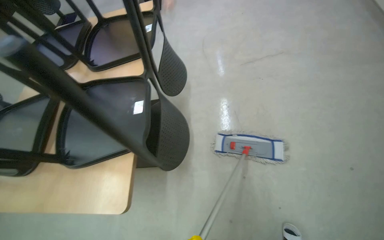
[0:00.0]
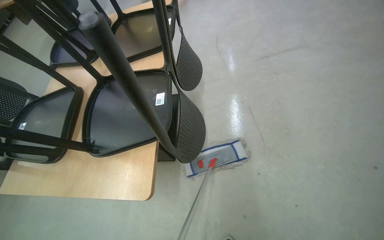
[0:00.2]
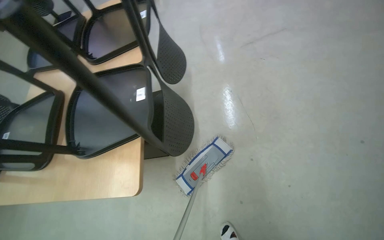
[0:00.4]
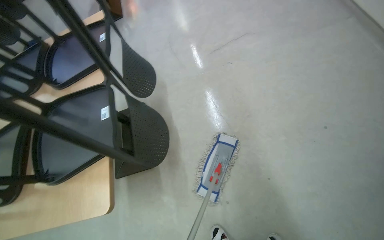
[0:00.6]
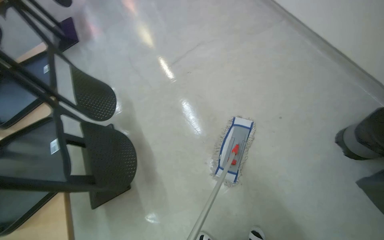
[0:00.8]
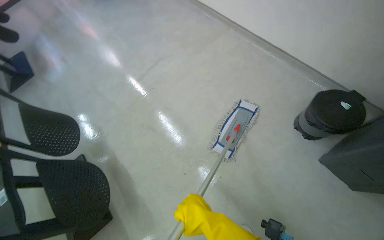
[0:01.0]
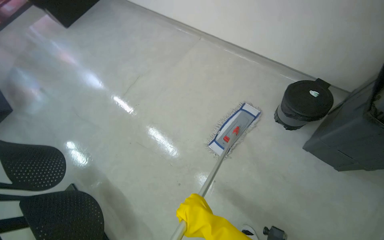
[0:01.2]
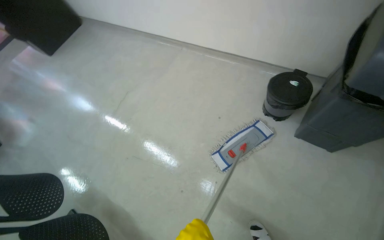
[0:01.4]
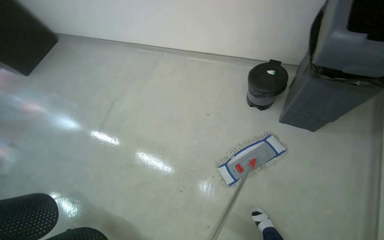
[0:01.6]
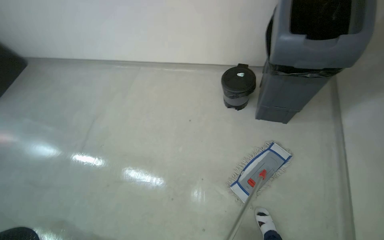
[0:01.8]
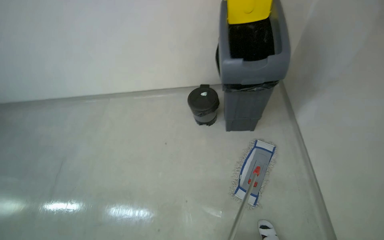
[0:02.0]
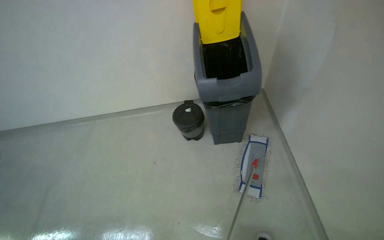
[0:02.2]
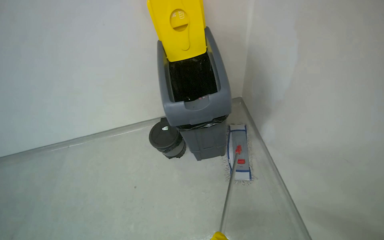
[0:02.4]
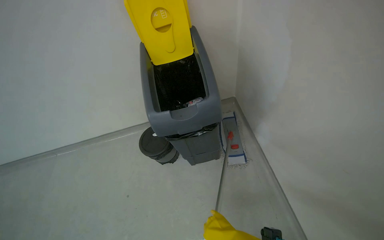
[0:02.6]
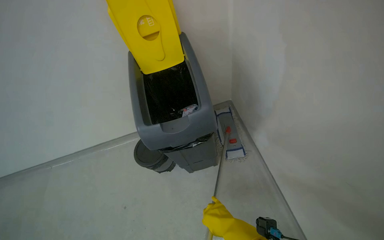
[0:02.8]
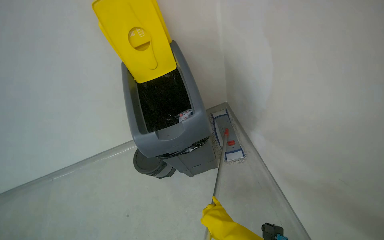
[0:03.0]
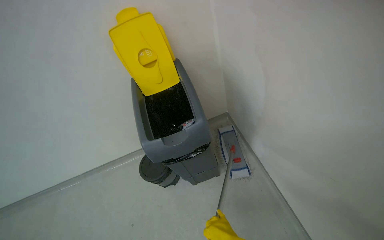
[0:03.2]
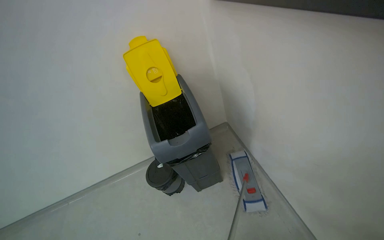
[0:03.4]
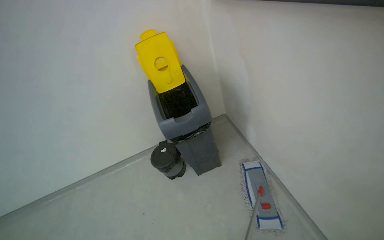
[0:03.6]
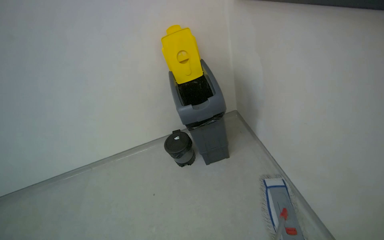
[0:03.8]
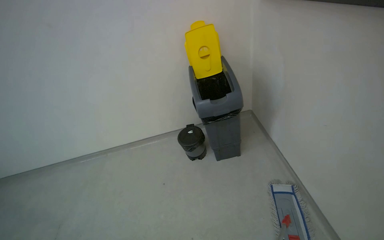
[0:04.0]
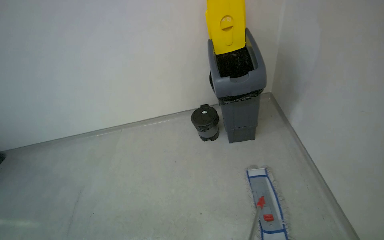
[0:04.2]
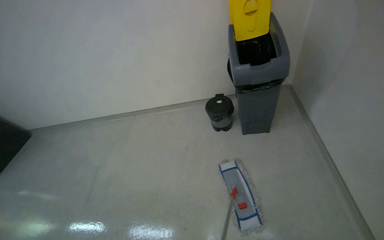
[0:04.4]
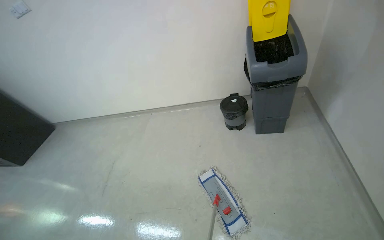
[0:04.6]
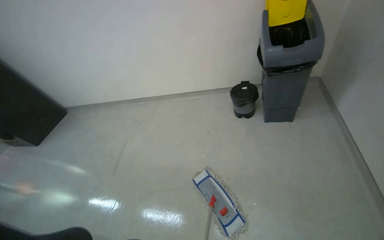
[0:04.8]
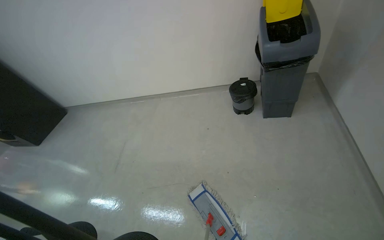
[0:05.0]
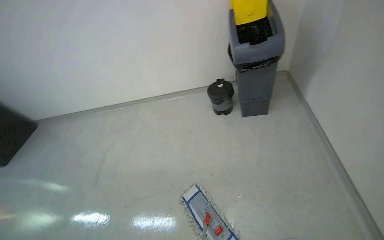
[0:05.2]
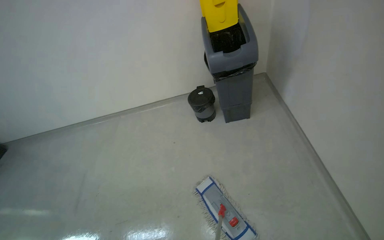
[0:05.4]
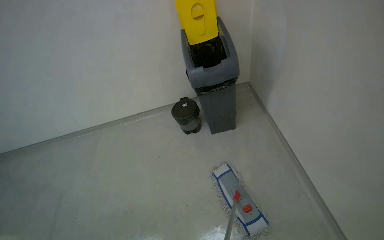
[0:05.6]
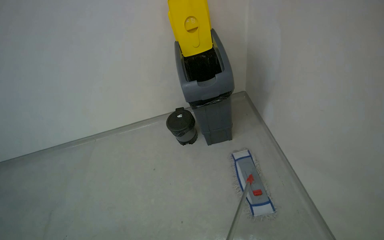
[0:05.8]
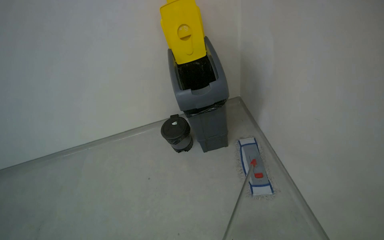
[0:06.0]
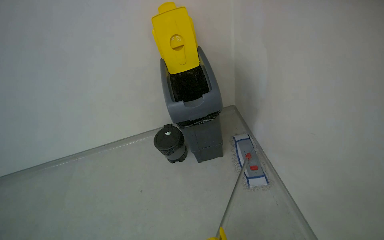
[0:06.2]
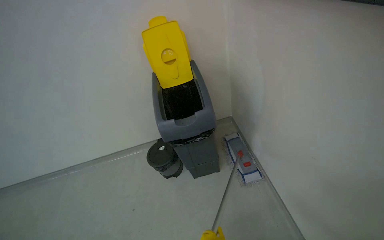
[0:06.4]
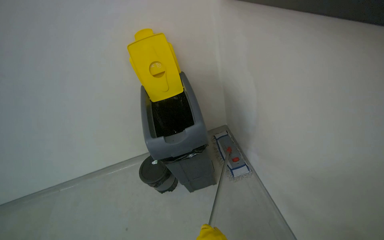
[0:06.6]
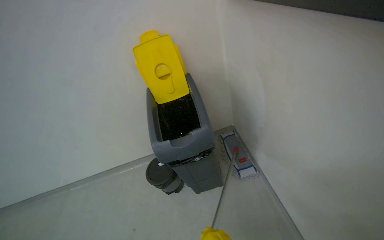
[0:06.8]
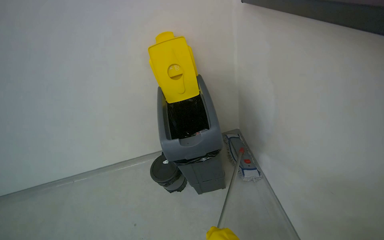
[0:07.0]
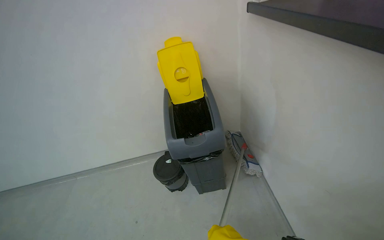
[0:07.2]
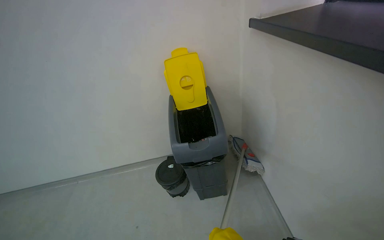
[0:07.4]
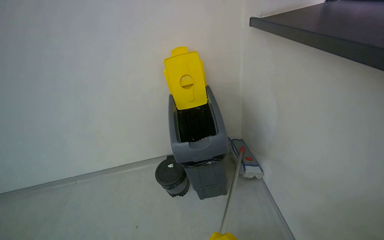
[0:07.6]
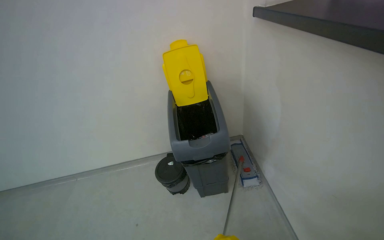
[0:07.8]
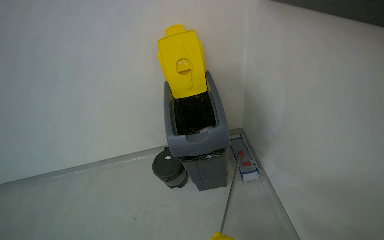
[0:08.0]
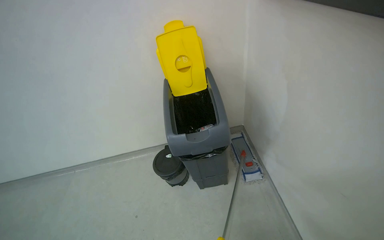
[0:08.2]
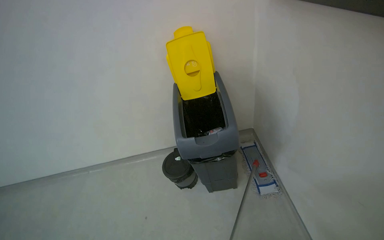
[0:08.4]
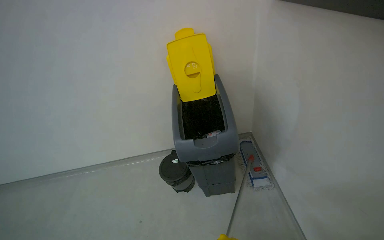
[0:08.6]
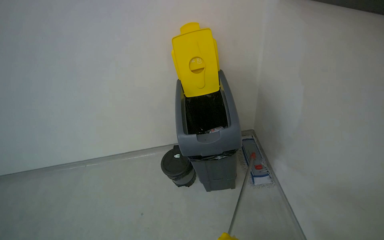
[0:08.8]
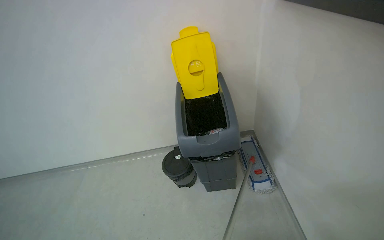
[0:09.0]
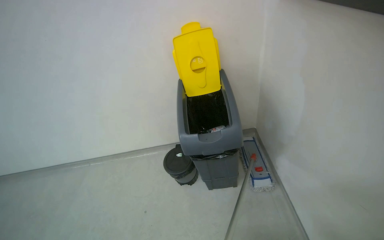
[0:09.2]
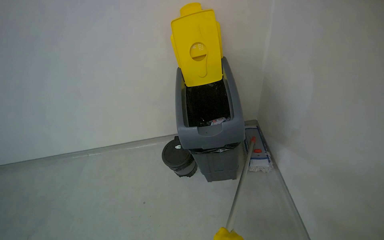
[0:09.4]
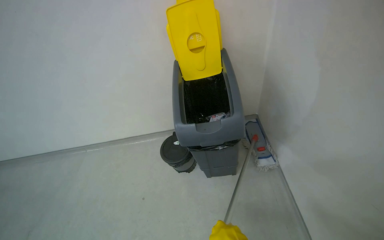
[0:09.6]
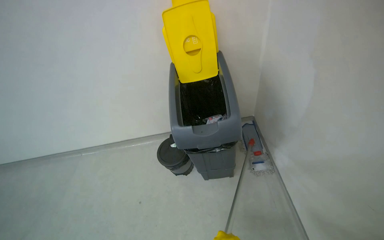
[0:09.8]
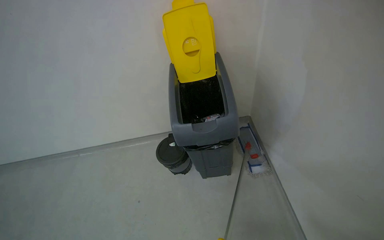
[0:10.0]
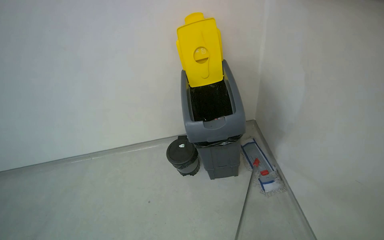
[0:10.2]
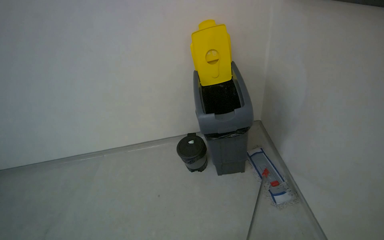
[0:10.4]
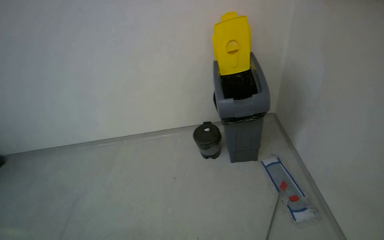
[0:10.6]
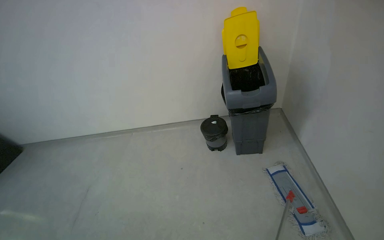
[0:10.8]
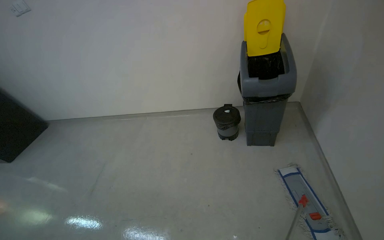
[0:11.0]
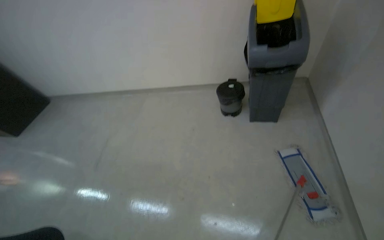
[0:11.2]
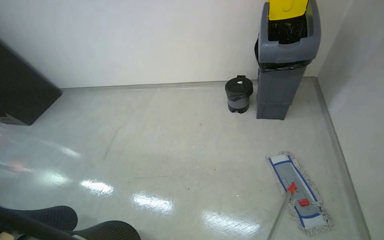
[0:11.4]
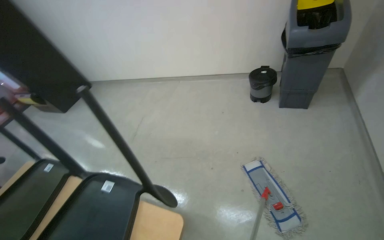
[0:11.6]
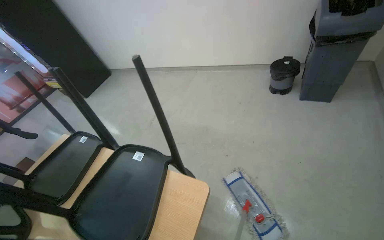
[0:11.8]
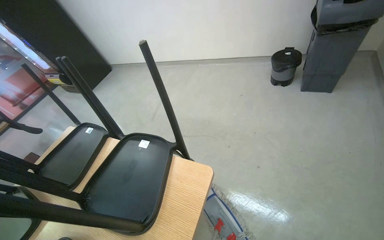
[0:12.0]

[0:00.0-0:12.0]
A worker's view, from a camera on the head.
Job: mopping floor.
The whole recording: Mopping canteen floor. The worker mops the canteen floor with a flat mop and a bucket.
0:00.0 to 0:01.6: The wearer's head swings about 65 degrees to the right. The view tilts approximately 15 degrees upward.
0:03.0 to 0:04.4: The head travels some 60 cm. The head turns to the left by approximately 20 degrees.
0:10.4 to 0:12.0: The head travels some 80 cm. The head turns to the left by roughly 30 degrees. The camera pitches downward, by approximately 15 degrees.

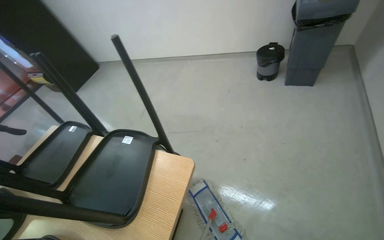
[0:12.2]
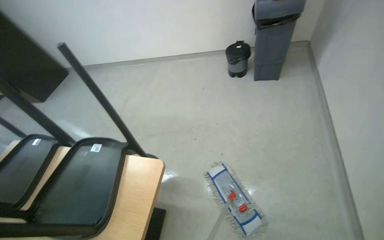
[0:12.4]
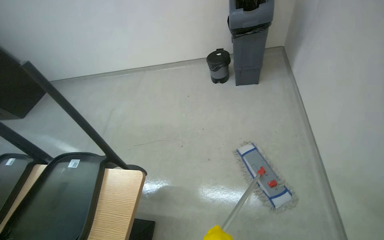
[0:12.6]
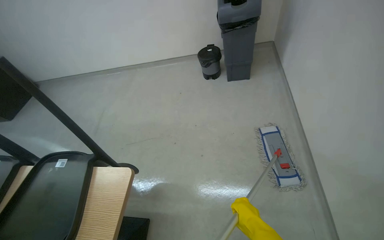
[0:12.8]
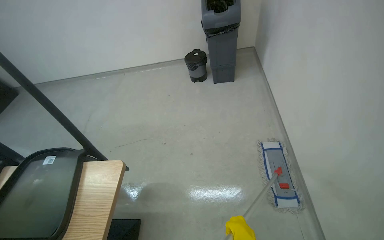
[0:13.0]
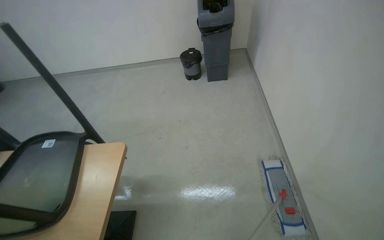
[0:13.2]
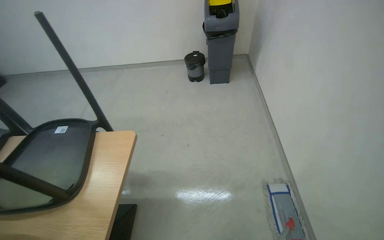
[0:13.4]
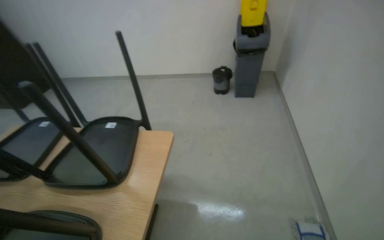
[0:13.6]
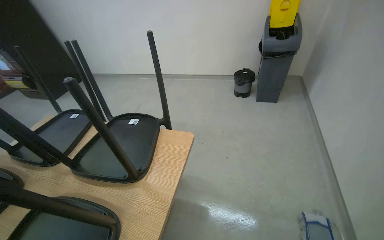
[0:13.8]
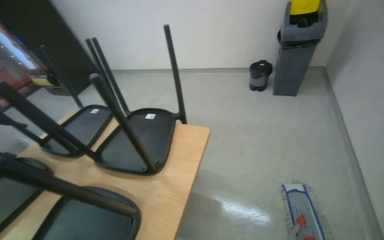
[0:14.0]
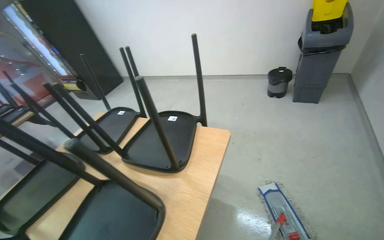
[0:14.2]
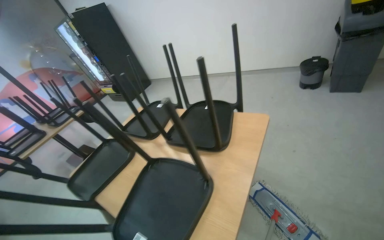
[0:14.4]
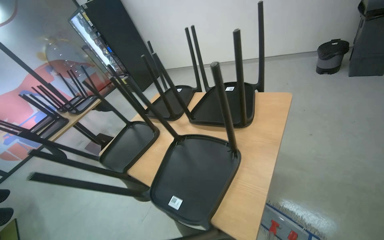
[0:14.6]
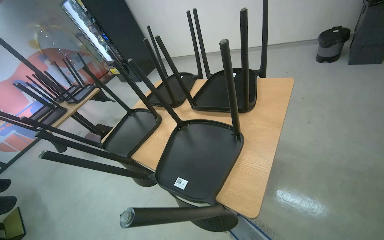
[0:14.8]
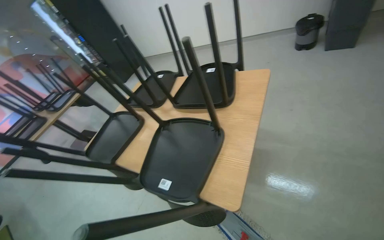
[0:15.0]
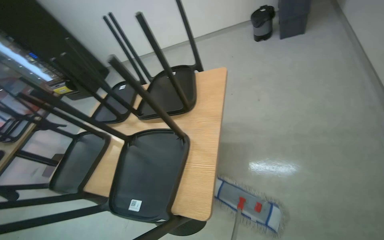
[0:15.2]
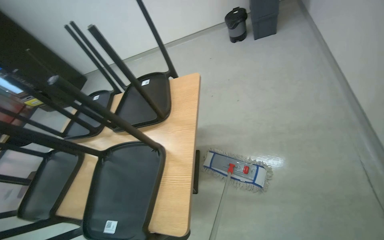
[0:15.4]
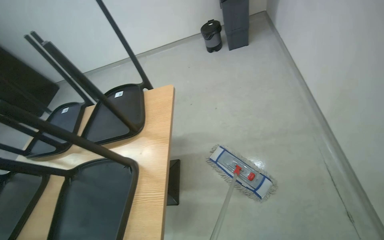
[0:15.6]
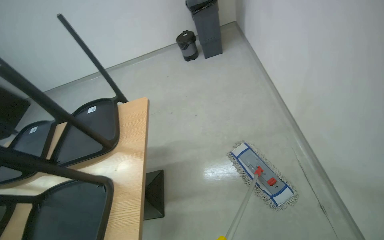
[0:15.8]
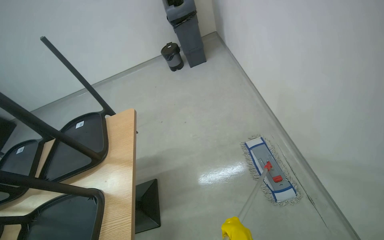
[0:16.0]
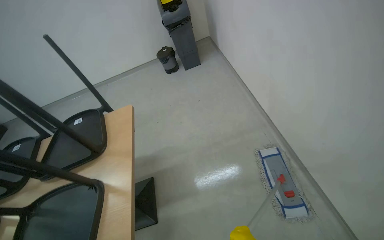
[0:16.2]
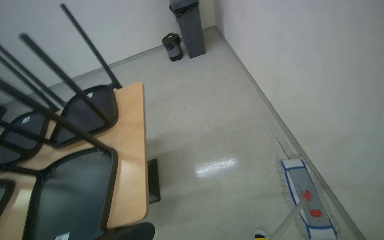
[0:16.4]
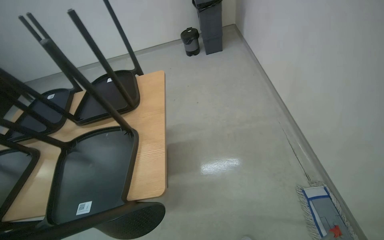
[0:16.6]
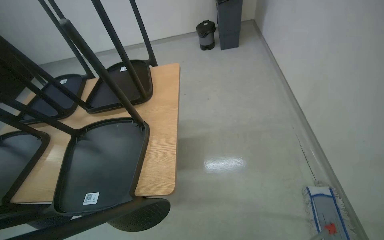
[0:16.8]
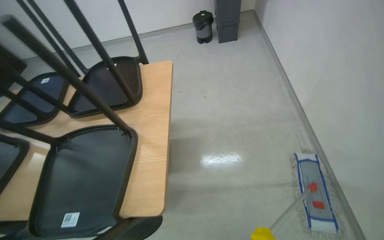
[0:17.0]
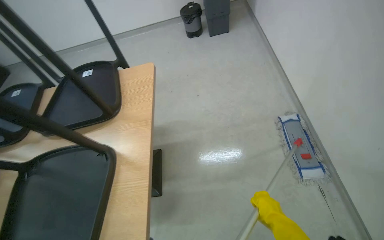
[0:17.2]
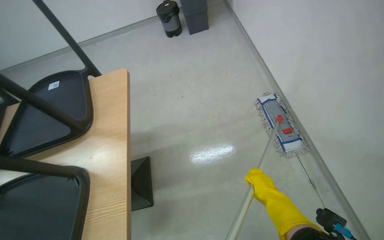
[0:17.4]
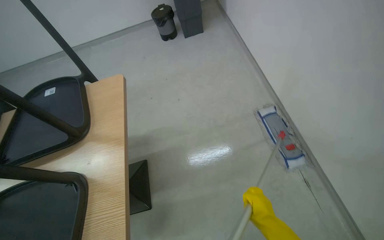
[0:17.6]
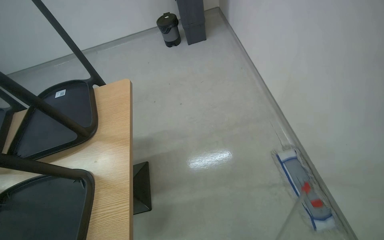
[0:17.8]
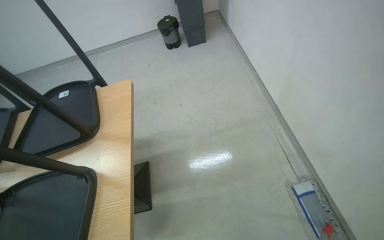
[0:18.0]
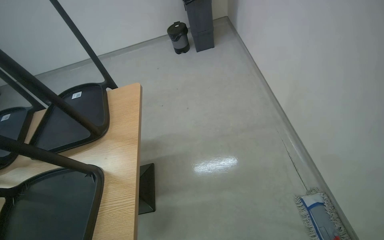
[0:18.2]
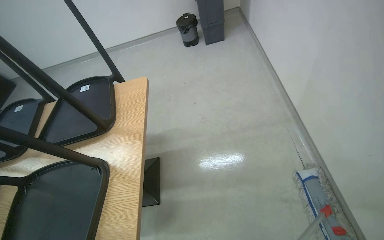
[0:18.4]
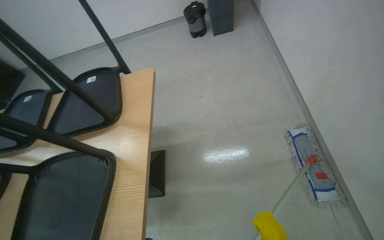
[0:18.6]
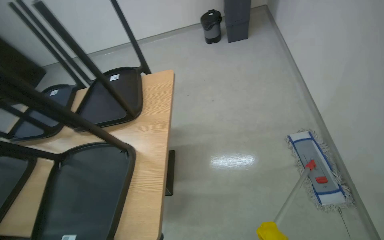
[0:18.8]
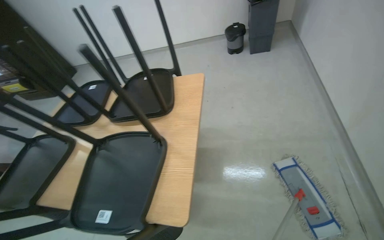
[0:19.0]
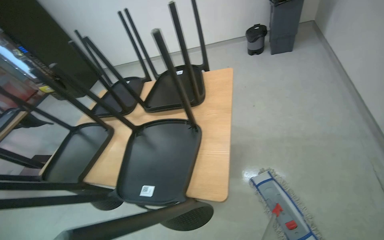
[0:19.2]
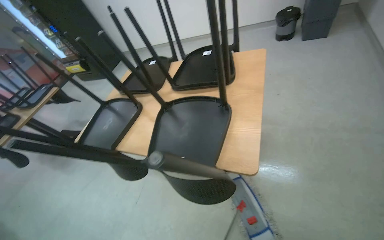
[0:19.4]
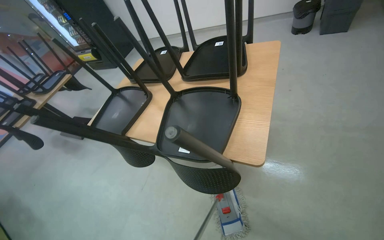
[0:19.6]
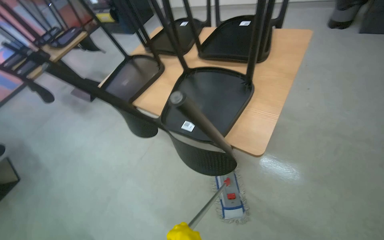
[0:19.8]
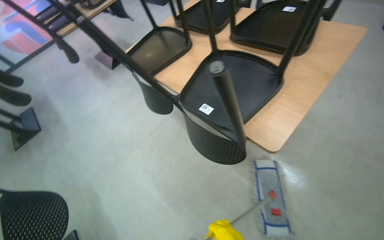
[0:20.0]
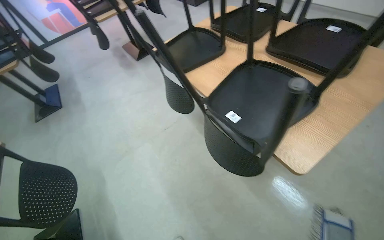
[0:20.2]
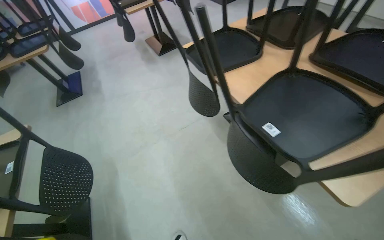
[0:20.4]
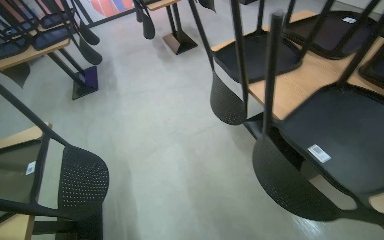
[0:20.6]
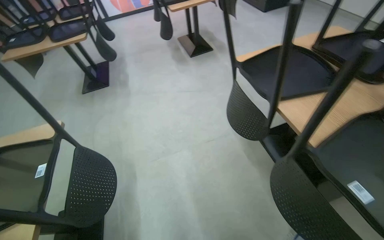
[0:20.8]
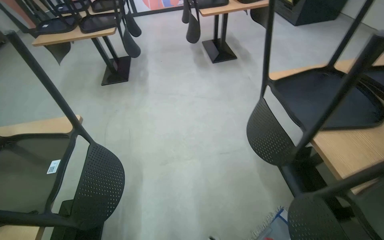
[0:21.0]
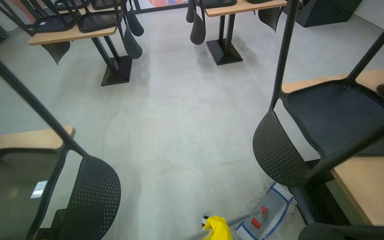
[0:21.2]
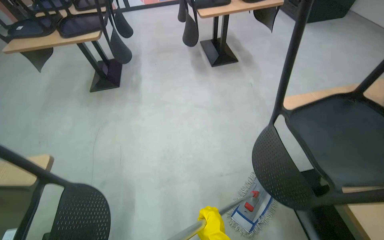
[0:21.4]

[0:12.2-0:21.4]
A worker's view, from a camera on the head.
Job: mopping floor.
The whole recording: Mopping canteen floor. The worker mops the canteen floor with a flat mop and a bucket.
0:12.2 to 0:13.8: The wearer looks roughly 15 degrees further upward.
0:15.2 to 0:16.8: The view pans to the right by about 15 degrees.
0:18.4 to 0:19.8: The camera travels approximately 40 cm. The wearer's head swings approximately 35 degrees to the left.
0:19.8 to 0:21.4: The wearer moves some 80 cm. The wearer's head swings about 50 degrees to the left.
